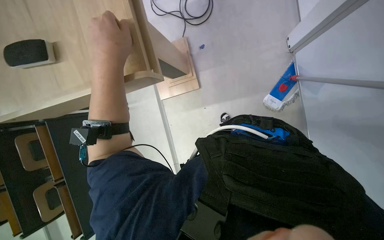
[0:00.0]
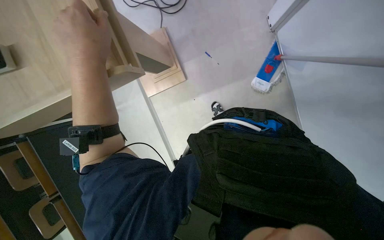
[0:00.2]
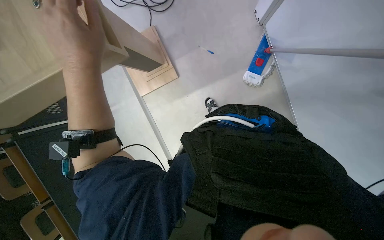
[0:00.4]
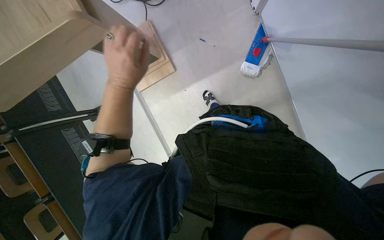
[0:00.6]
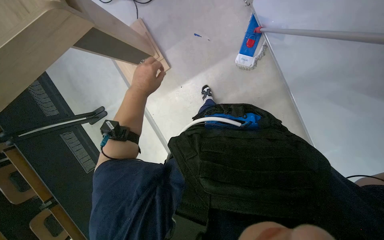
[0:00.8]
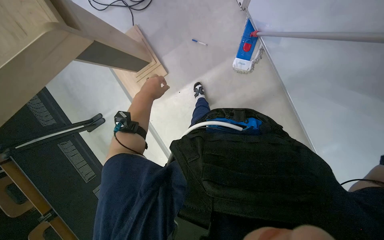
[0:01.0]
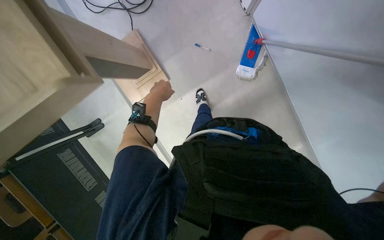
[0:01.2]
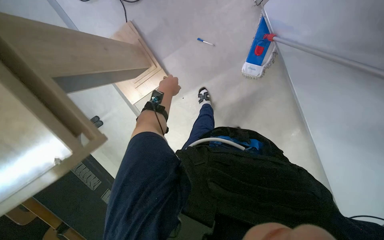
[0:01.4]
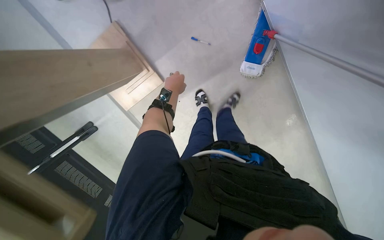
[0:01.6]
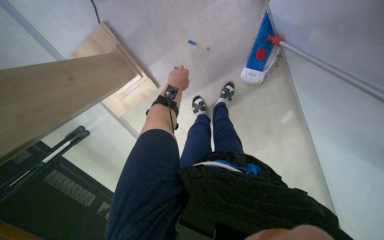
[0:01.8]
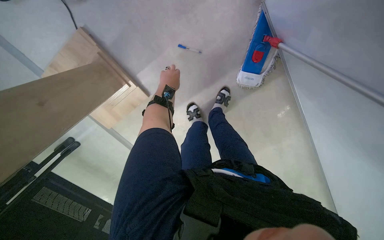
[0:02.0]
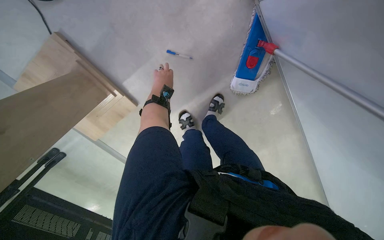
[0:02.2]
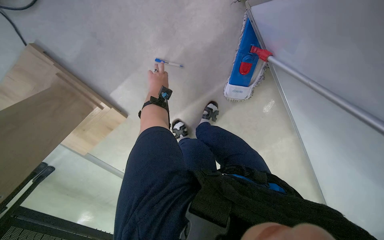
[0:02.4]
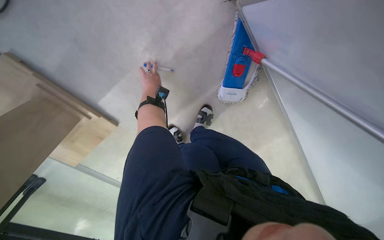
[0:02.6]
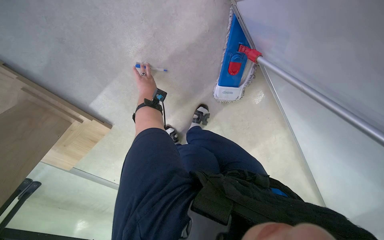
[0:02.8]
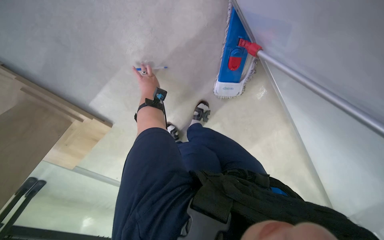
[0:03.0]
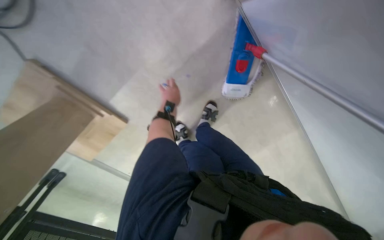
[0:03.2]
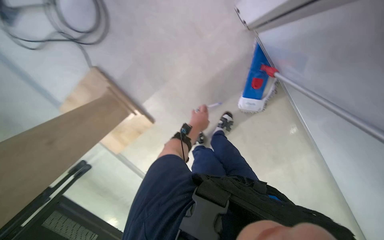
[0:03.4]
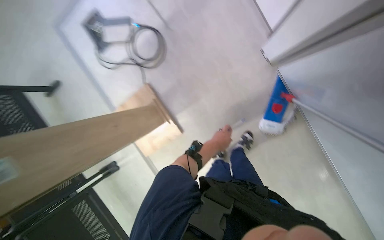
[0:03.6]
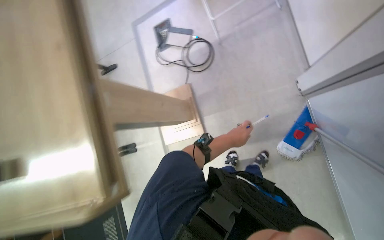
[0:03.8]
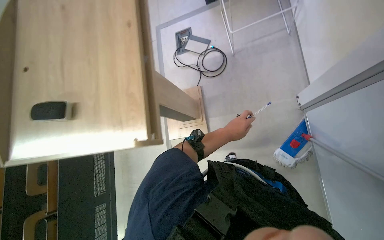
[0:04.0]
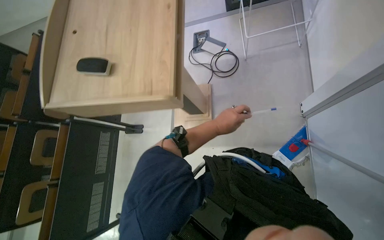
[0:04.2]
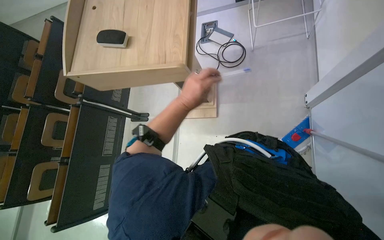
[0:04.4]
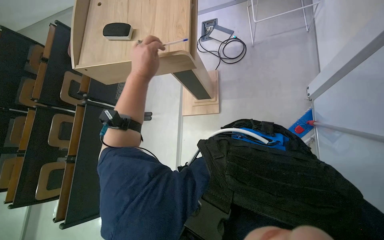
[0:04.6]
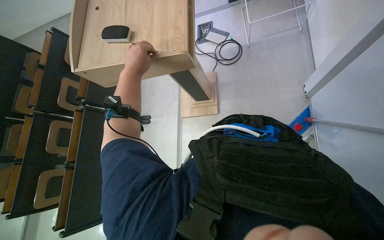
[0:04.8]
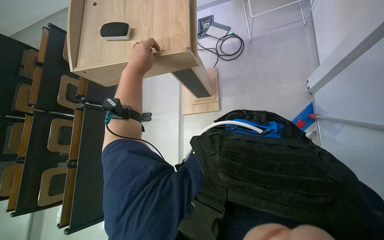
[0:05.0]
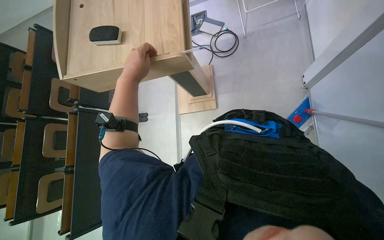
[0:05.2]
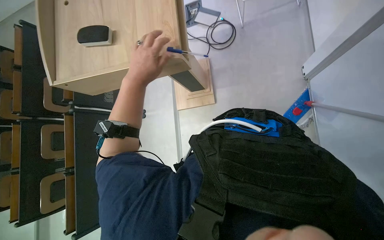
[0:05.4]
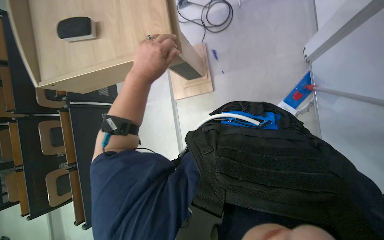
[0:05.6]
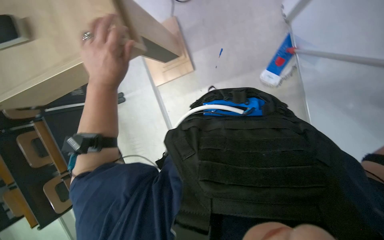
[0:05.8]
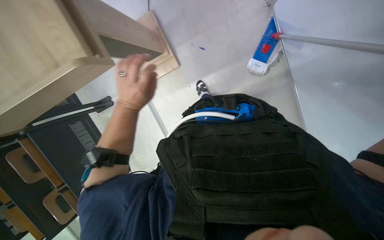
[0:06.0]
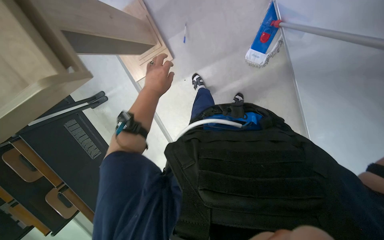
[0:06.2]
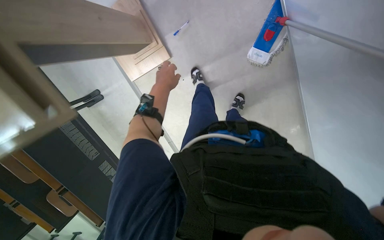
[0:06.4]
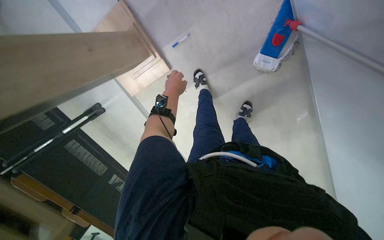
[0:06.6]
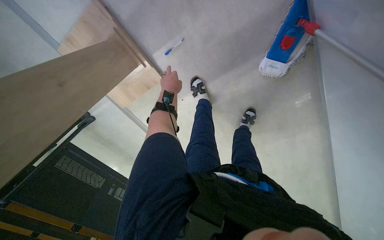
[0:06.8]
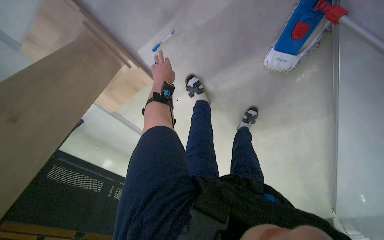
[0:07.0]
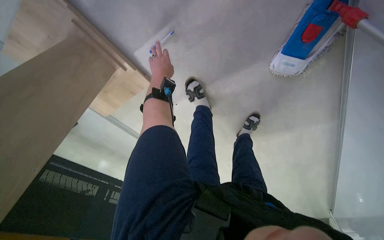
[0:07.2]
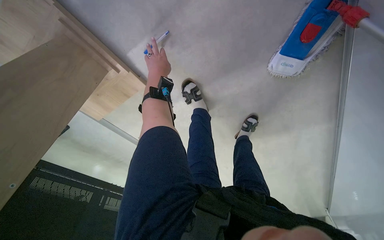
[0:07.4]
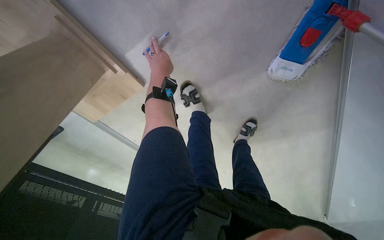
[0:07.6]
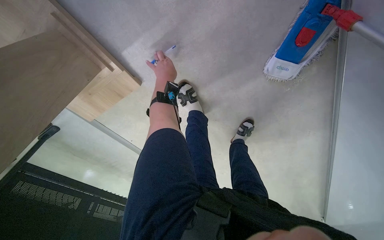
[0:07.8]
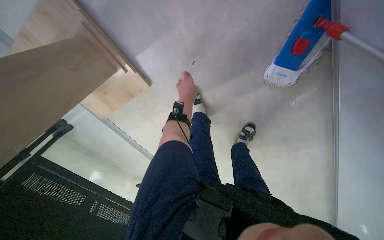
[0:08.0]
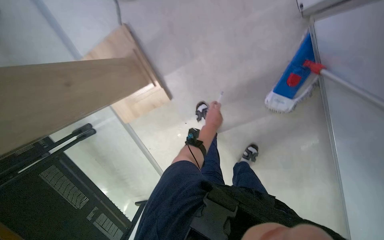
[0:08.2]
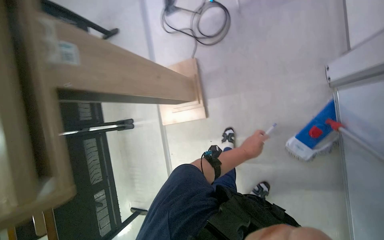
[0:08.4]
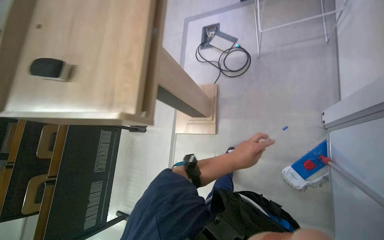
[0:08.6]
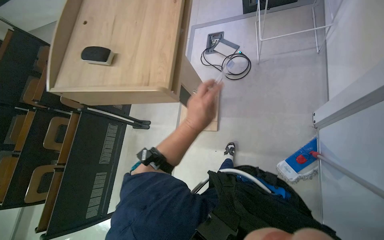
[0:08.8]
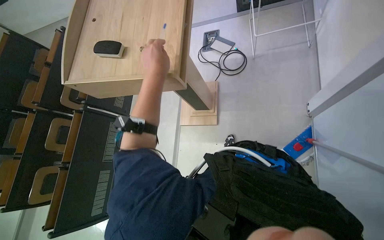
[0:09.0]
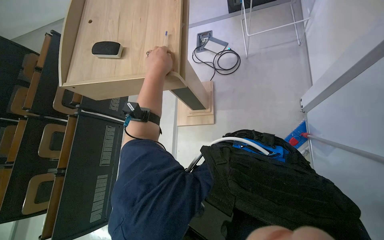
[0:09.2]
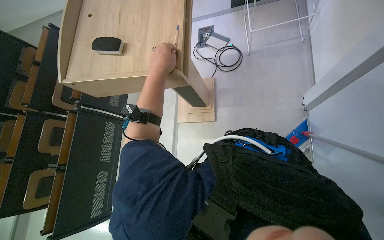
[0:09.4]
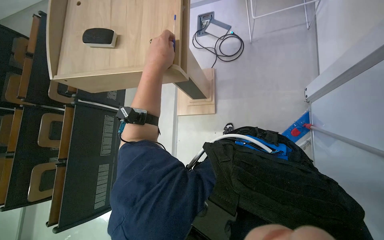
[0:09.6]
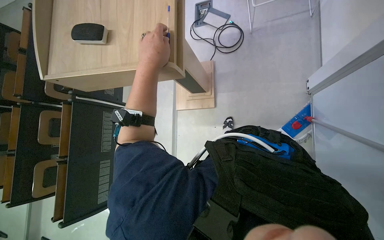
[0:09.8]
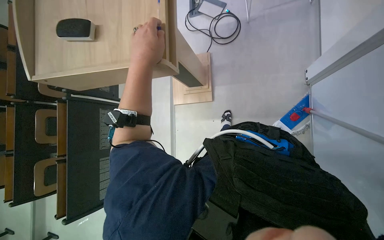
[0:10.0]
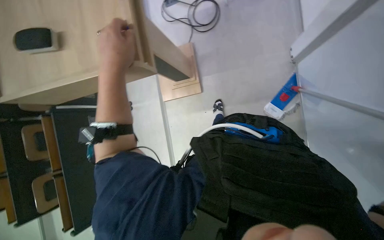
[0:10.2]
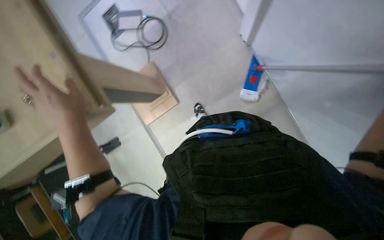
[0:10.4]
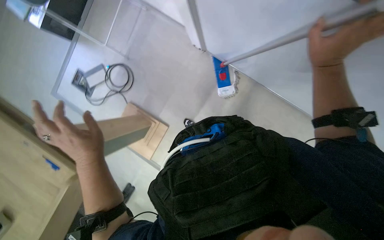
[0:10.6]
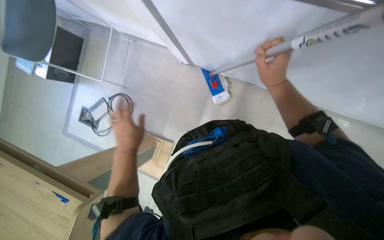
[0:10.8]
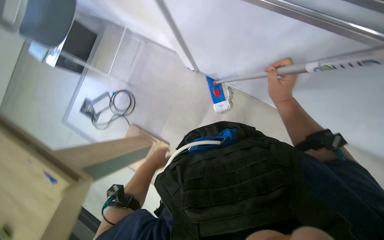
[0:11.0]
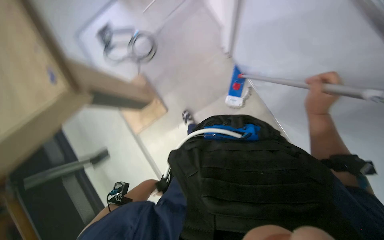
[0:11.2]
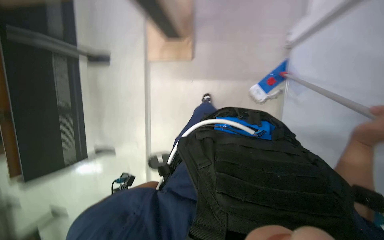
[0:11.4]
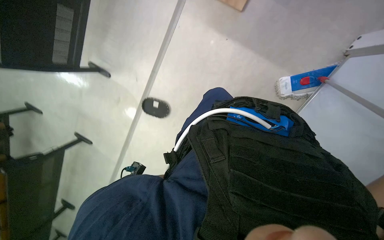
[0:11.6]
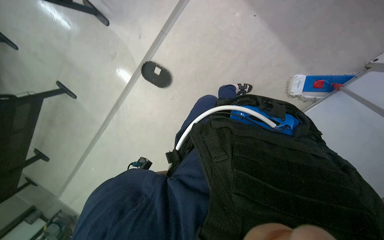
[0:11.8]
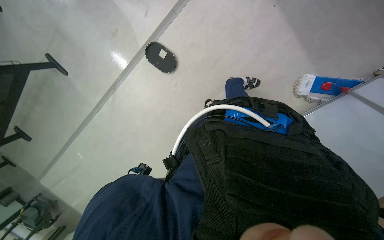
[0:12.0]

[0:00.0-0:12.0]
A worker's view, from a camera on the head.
Job: mopping floor.
The whole recording: Mopping classroom floor. The worker mops the classroom floor with a long-handled mop.
0:00.0 to 0:01.6: The view tips downward by some 15 degrees. The left hand shifts approximately 50 cm farther from the camera.
0:01.6 to 0:03.0: The wearer moves some 50 cm.
0:03.0 to 0:04.4: The head travels about 1 m. The head turns to the left by about 60 degrees. The wearer looks some 35 degrees further upward.
0:04.4 to 0:06.0: The wearer looks roughly 20 degrees further downward. The scene rotates counterclockwise by about 30 degrees.
0:06.0 to 0:07.6: The wearer moves about 60 cm. The view tilts roughly 15 degrees downward.
0:07.6 to 0:09.0: The camera is carried about 1 m. The head turns to the left by some 45 degrees. The camera pitches upward, by some 45 degrees.
0:09.0 to 0:10.4: The scene rotates counterclockwise by some 35 degrees.
0:10.4 to 0:12.0: The camera pitches downward, by about 15 degrees. The scene rotates clockwise by approximately 35 degrees.

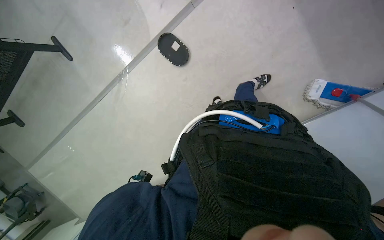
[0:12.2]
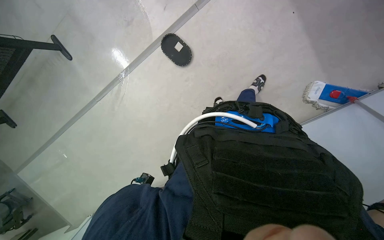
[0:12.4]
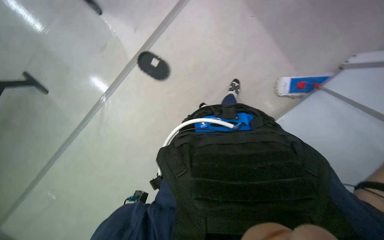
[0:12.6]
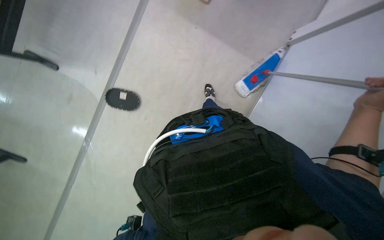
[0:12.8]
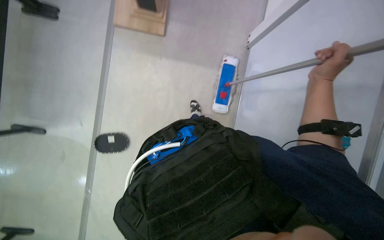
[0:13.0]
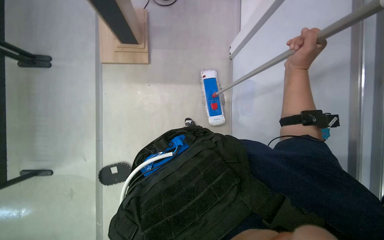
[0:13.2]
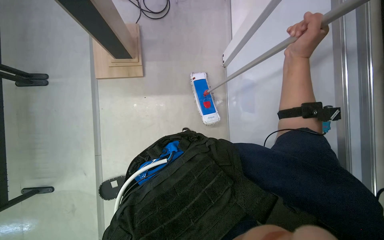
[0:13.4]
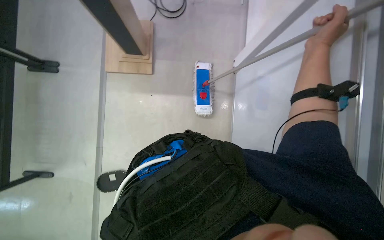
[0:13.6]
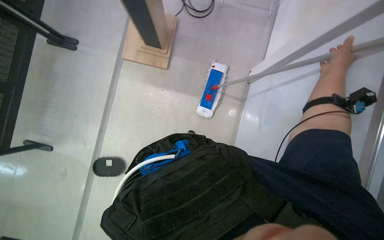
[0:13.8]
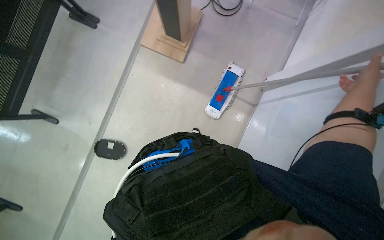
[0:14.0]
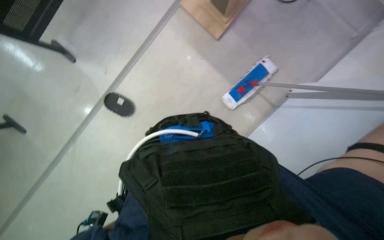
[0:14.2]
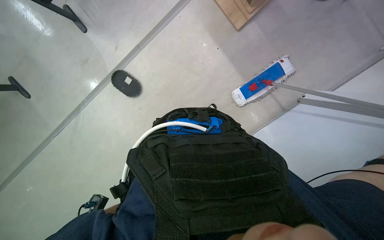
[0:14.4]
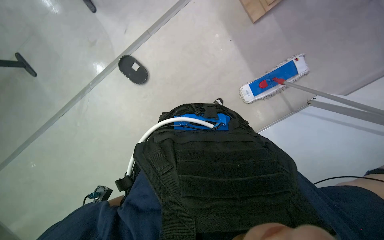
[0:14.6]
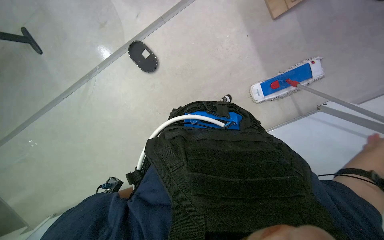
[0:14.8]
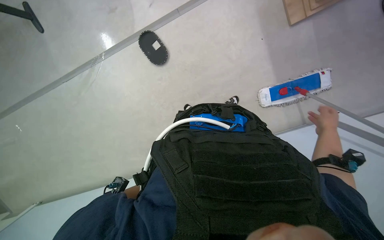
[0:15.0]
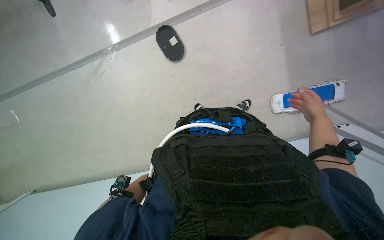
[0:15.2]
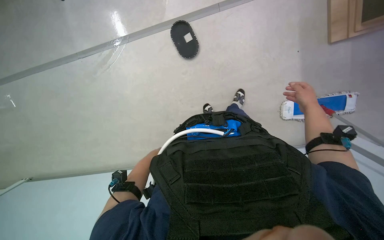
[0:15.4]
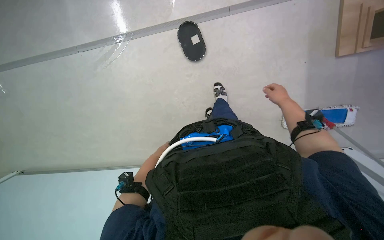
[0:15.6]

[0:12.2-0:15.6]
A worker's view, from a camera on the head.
Job: mopping floor.
The whole recording: Mopping classroom floor. The worker mops the classroom floor with a long-handled mop.
0:12.2 to 0:13.8: The wearer looks about 45 degrees further to the right. The view tilts some 30 degrees upward.
0:13.8 to 0:15.6: The wearer looks roughly 70 degrees further to the left. The camera pitches downward, by about 25 degrees.

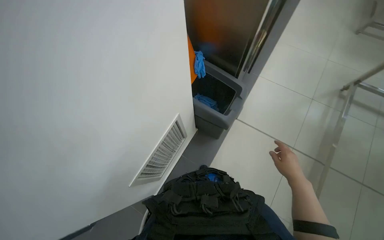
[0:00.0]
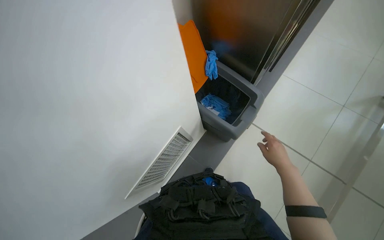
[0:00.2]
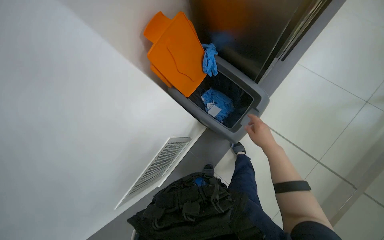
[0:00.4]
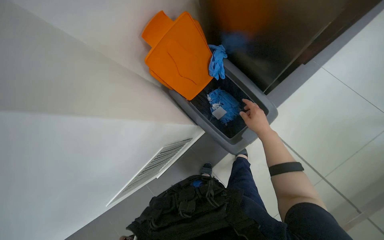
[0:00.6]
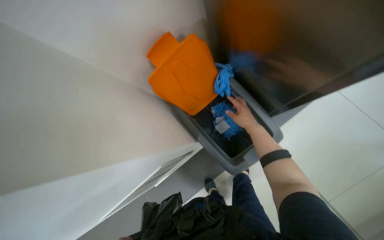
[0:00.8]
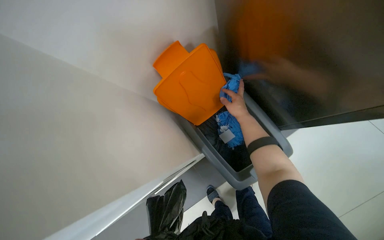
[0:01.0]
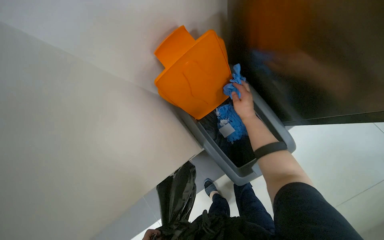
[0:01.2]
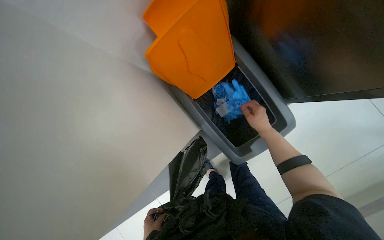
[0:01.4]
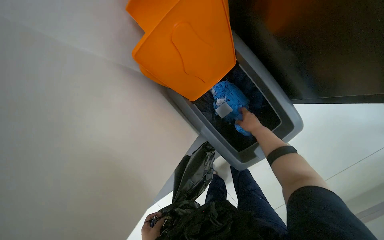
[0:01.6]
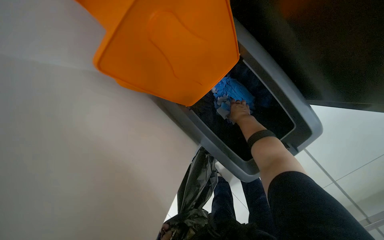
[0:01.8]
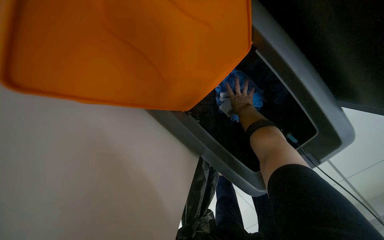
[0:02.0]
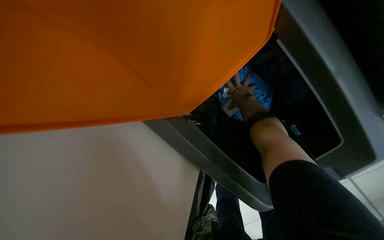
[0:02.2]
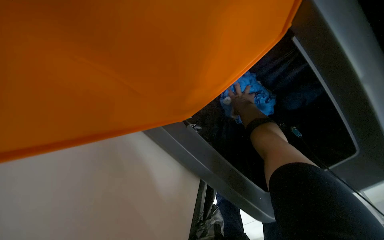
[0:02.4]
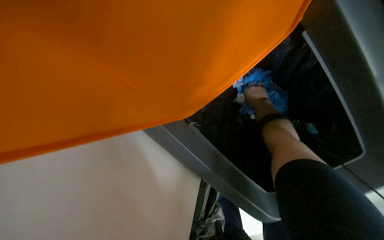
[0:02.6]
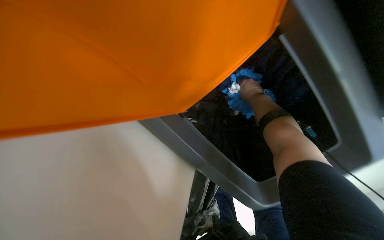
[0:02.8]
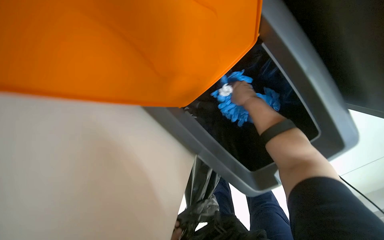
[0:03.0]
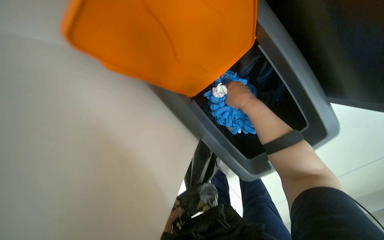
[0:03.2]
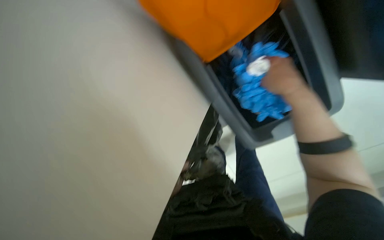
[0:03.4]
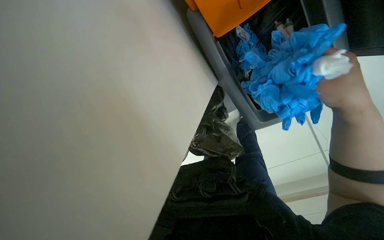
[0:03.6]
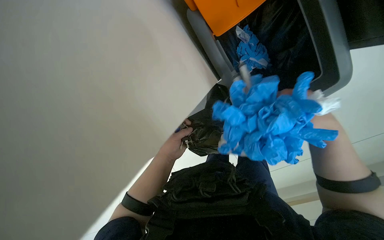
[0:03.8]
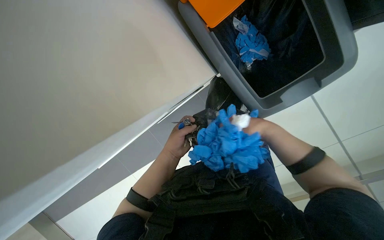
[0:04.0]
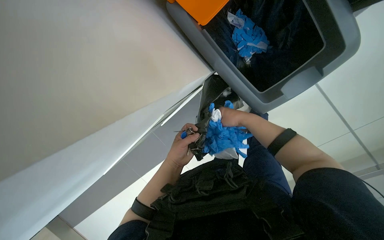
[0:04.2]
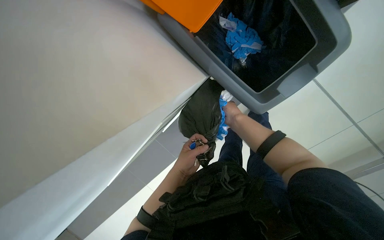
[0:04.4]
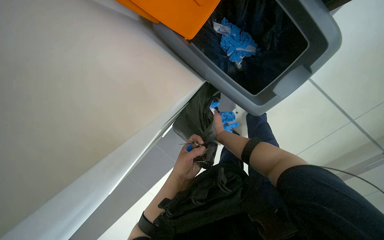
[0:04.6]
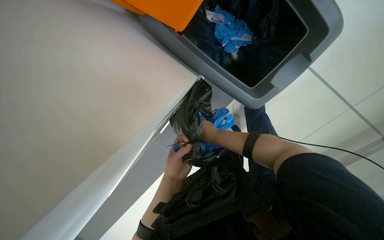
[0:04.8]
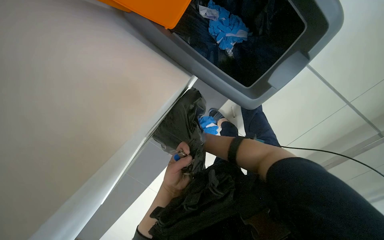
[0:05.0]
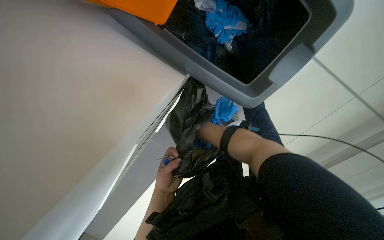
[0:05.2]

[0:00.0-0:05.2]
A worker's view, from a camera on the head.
Job: managing trash.
The whole recording: Replacing trash bag in bin. The worker removes the full trash bag from the bin and replaces it with a new one.
0:00.0 to 0:01.8: The camera is carried roughly 60 cm. The wearer's head swings roughly 20 degrees to the left. The view tips downward by roughly 30 degrees.
